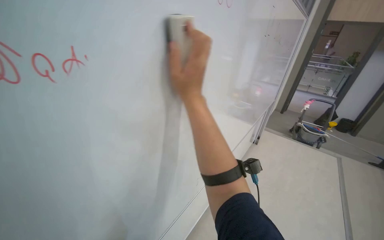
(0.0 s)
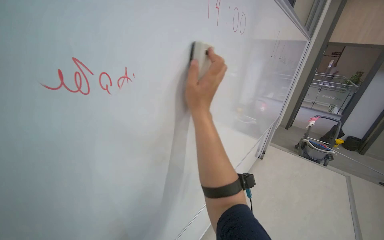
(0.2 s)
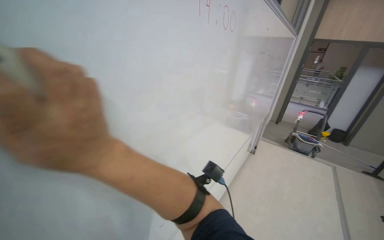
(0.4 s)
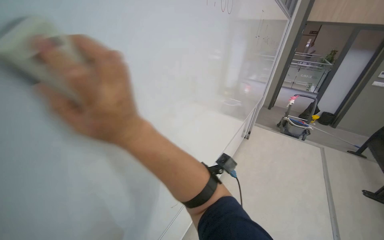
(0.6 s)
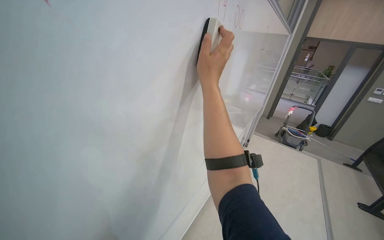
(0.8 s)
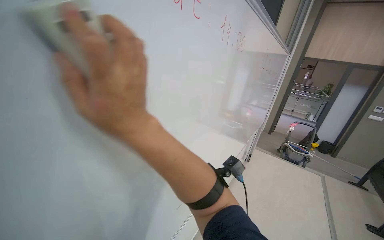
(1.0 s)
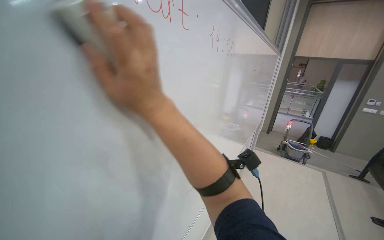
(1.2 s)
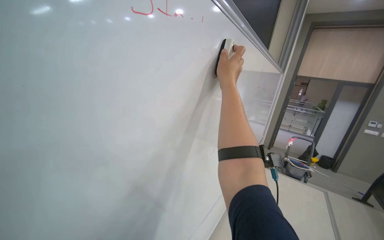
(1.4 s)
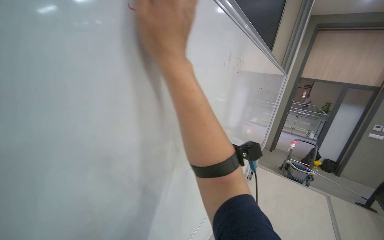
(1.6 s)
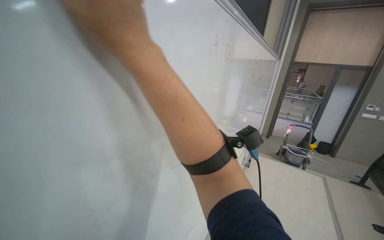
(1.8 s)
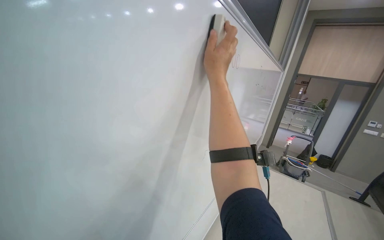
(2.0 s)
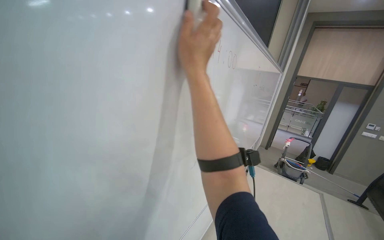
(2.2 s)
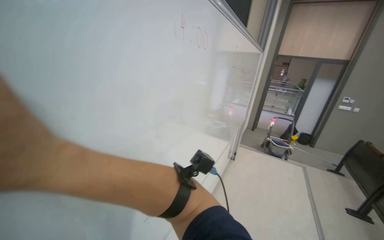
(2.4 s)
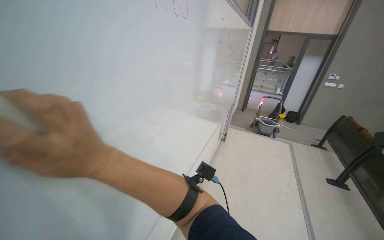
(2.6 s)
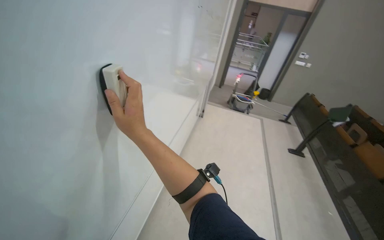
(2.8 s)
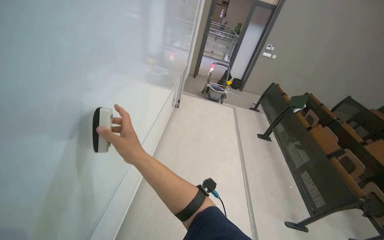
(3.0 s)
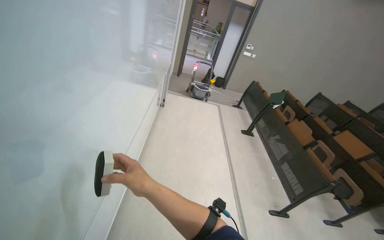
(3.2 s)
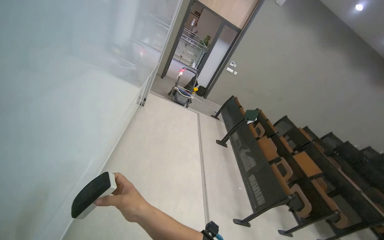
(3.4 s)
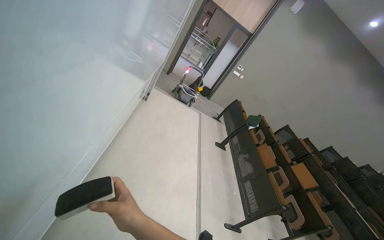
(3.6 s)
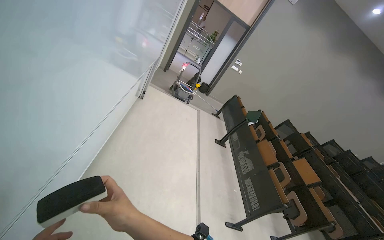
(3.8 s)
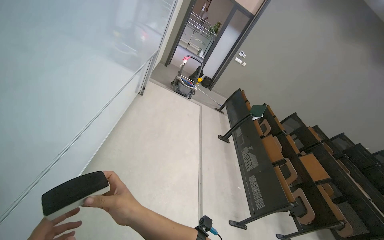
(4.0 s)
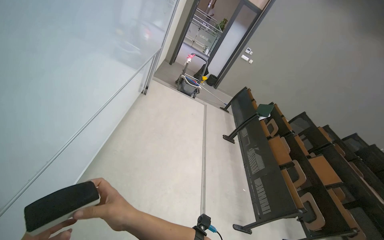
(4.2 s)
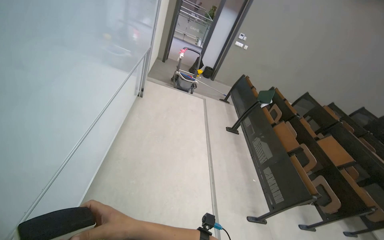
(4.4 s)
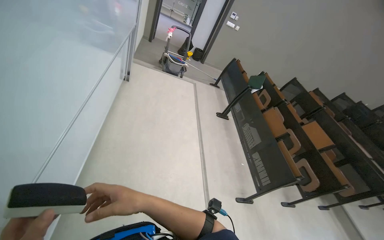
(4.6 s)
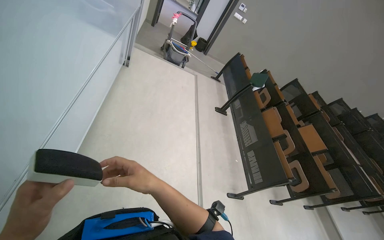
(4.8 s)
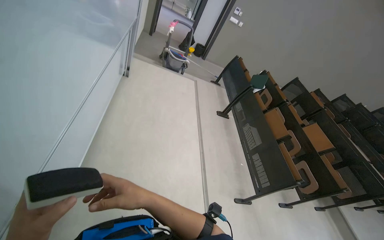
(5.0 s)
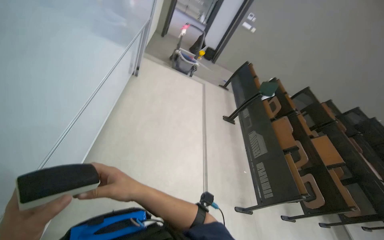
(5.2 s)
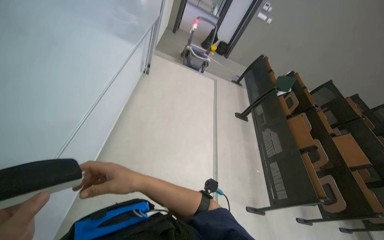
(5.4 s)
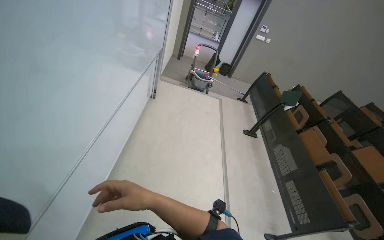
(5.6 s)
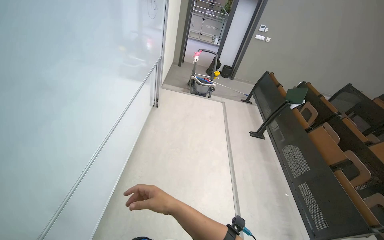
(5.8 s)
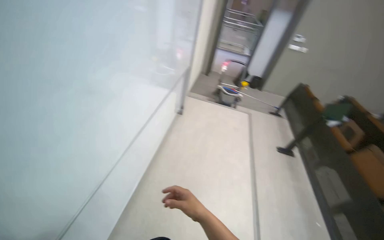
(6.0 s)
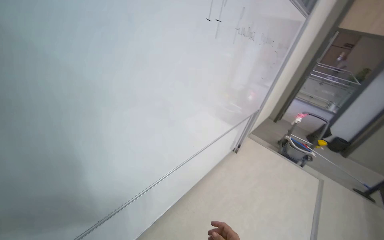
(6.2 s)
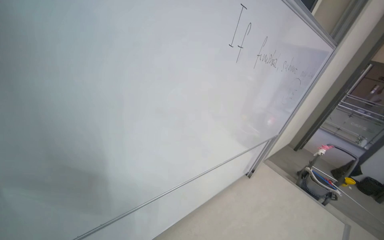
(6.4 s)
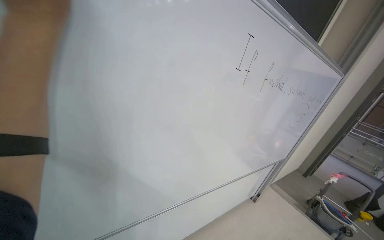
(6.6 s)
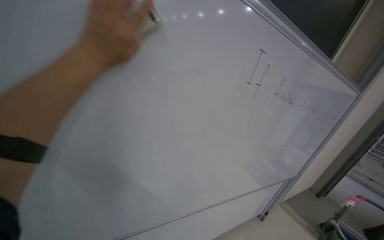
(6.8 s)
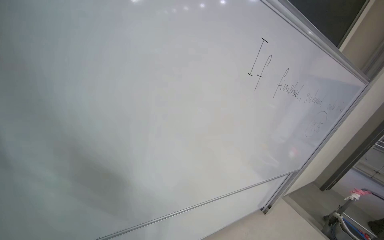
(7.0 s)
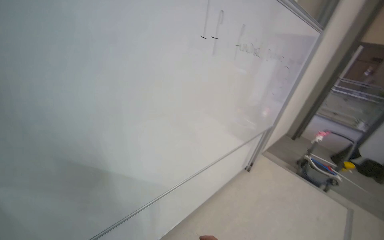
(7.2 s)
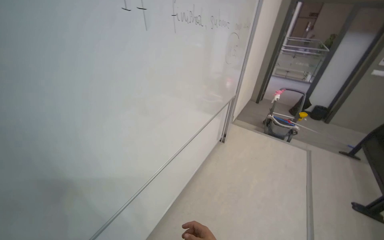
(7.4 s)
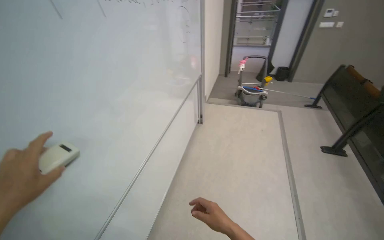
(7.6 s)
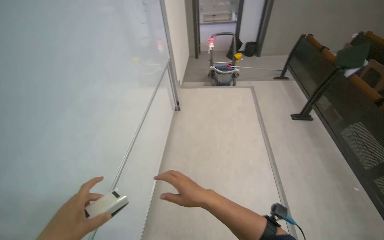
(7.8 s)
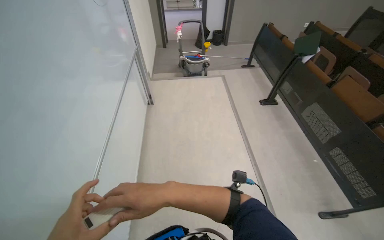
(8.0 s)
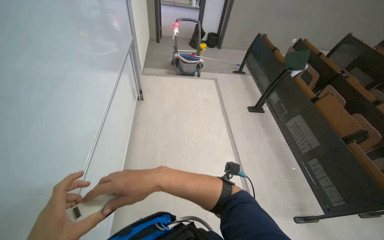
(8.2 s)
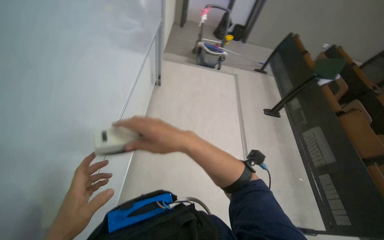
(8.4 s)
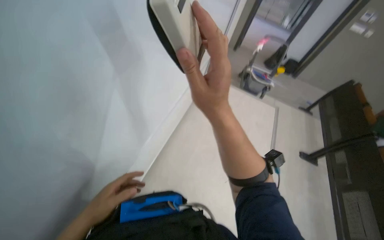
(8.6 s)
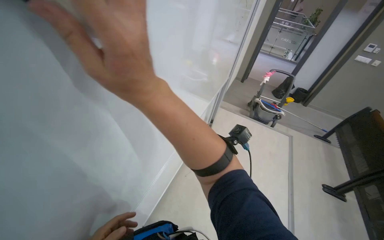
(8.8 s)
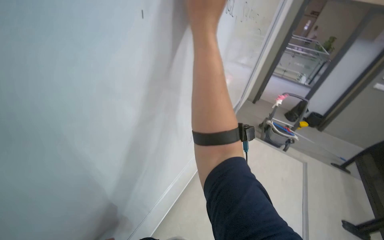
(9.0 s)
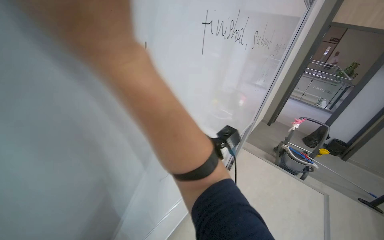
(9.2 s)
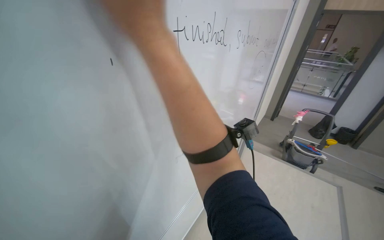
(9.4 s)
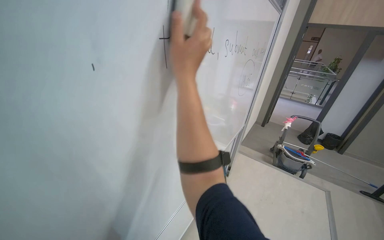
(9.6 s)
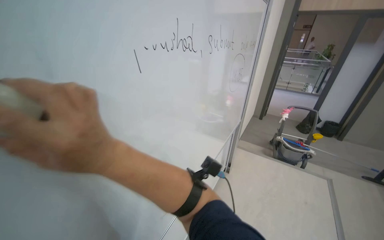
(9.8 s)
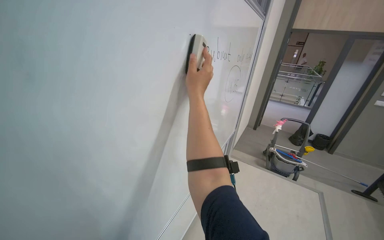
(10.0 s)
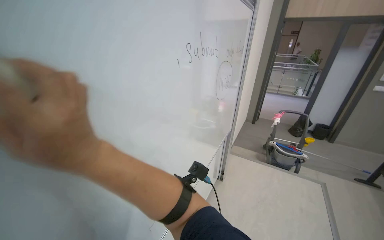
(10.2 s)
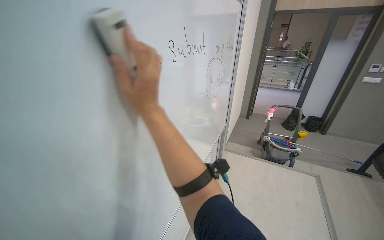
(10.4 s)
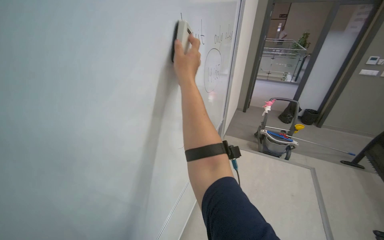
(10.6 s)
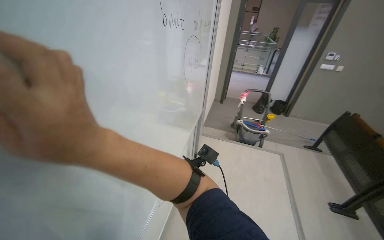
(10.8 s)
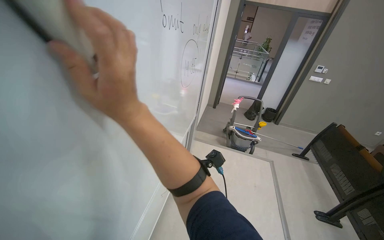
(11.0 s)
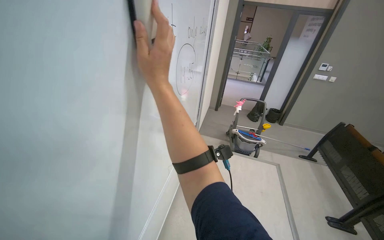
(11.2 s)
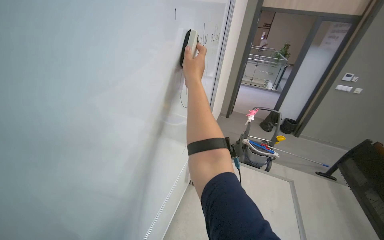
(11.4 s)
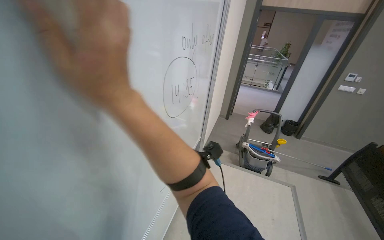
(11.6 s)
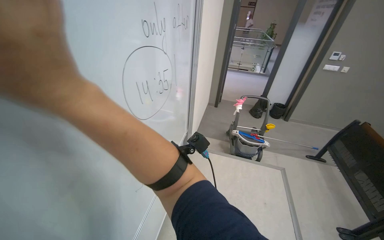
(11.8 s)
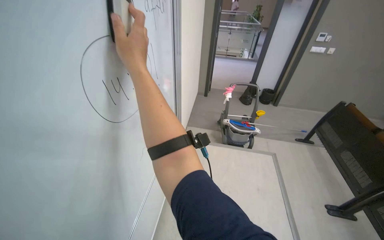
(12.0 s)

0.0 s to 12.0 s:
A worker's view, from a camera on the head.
Job: wiping surfaces.
The whole recording: Erasing whiteboard in lecture hall. The worker uses an eraser to clean the writing from the whiteboard.
0.0 to 1.6 s: The camera pitches upward, by roughly 15 degrees.
1.6 to 3.0 s: The wearer's head swings roughly 30 degrees to the right. The view tilts about 25 degrees downward.
3.0 to 4.4 s: The right hand is displaced down the picture by some 10 cm.
4.4 to 6.0 s: The view pans to the left by about 15 degrees. The right hand heads farther from the camera, covering roughly 30 cm.
10.4 to 12.0 s: The camera travels about 50 cm.

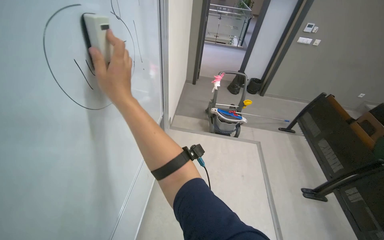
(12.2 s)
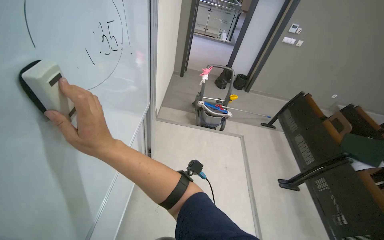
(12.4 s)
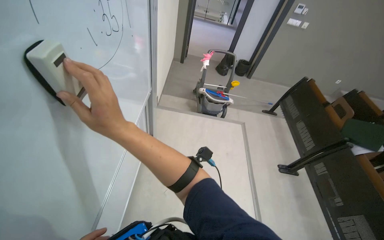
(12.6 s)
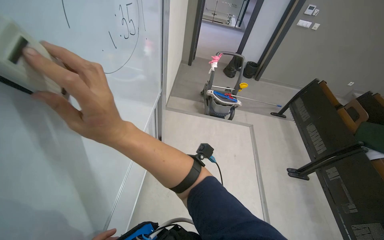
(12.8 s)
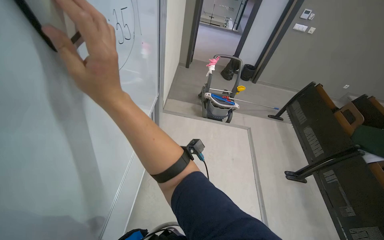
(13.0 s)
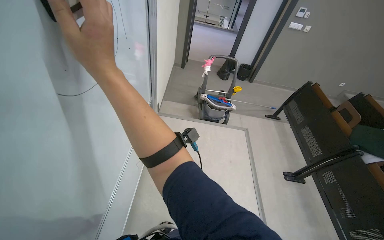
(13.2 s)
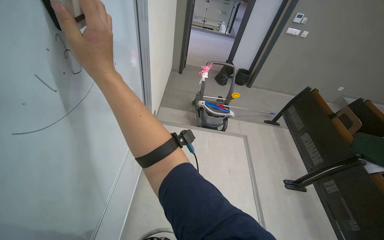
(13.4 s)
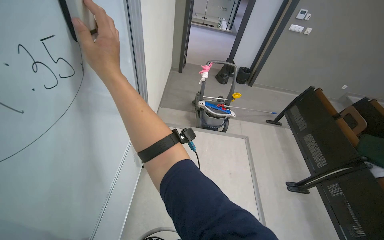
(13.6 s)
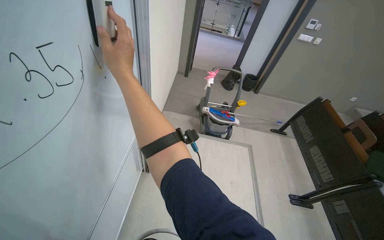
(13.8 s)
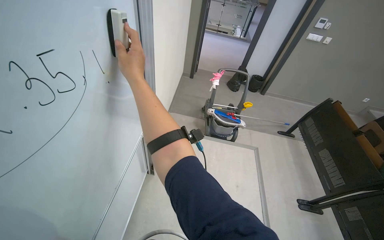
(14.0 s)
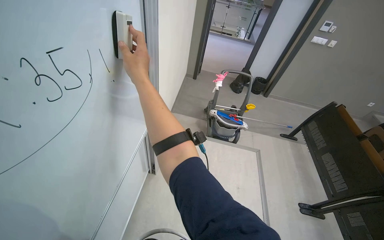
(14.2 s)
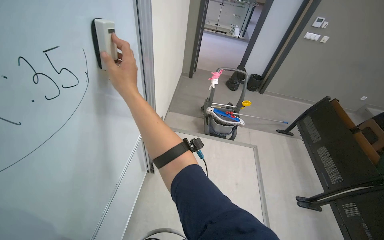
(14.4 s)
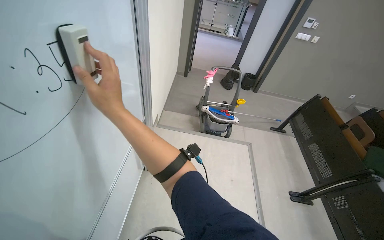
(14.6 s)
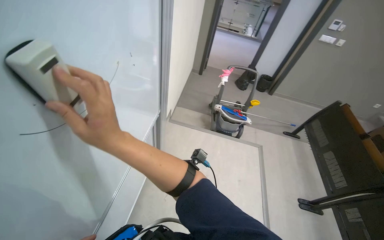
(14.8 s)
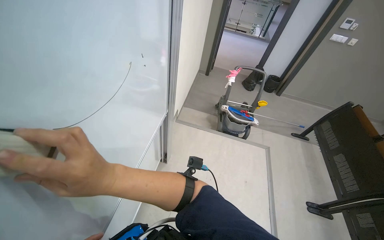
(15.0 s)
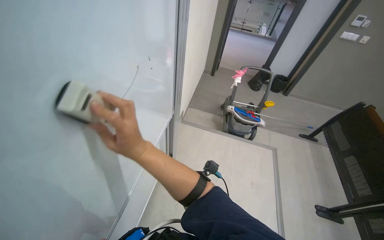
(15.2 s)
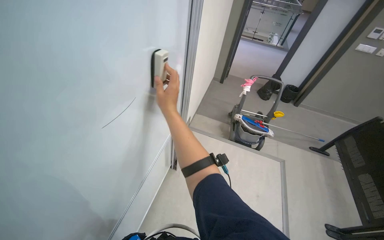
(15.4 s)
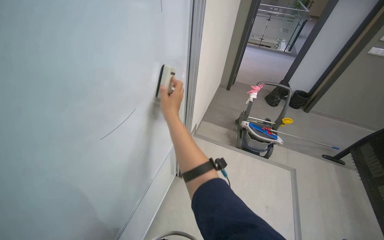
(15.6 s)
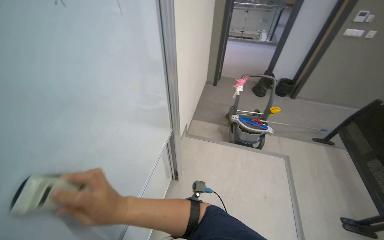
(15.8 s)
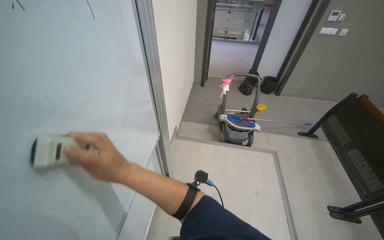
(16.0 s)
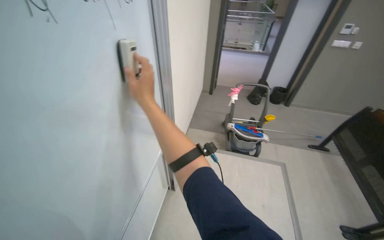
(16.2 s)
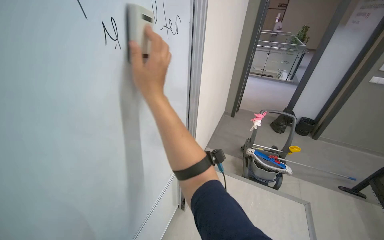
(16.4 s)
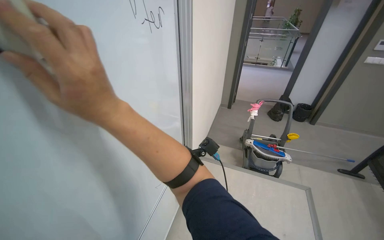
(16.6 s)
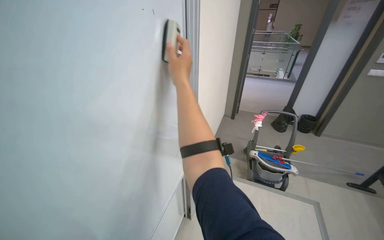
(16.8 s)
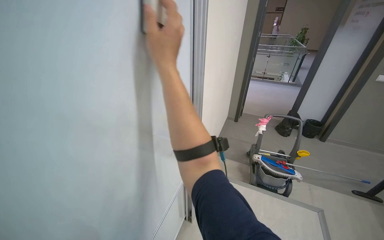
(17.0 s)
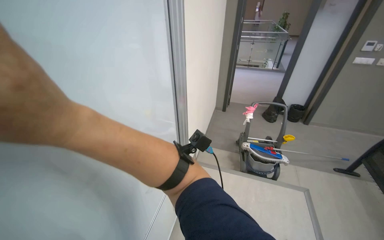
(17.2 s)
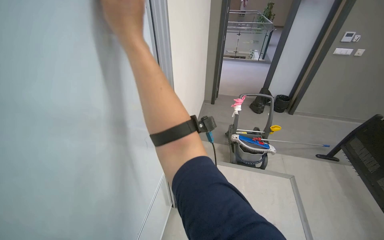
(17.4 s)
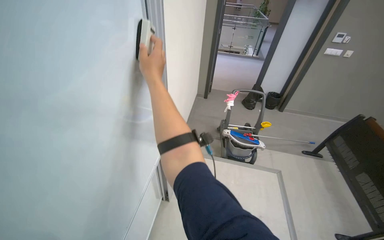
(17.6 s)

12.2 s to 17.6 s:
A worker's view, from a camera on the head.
Job: wiping surfaces.
The whole recording: Erasing whiteboard in lecture hall. The worker uses an eraser to clean the writing from the whiteboard.
12.2 to 13.6 s: The right hand goes down the picture and returns, roughly 15 cm each way.
13.6 to 15.0 s: The right hand goes roughly 25 cm down the picture.
15.0 to 16.2 s: The right hand shifts approximately 40 cm up the picture, farther from the camera and to the right.
16.2 to 17.6 s: The right hand moves nearer and farther over approximately 25 cm, changing direction 5 times.

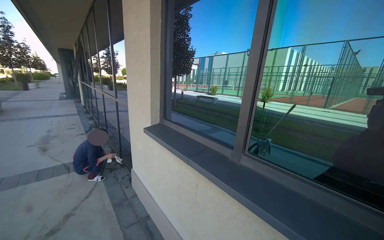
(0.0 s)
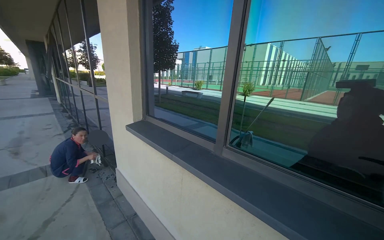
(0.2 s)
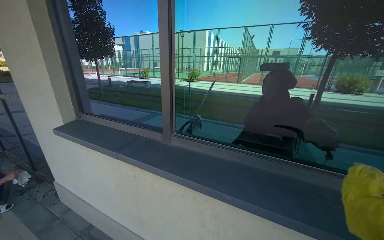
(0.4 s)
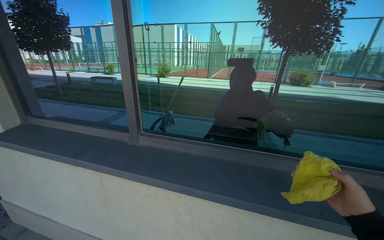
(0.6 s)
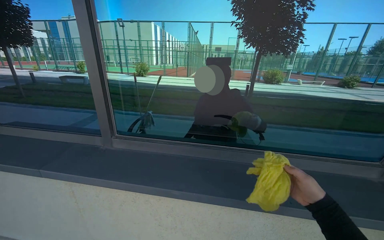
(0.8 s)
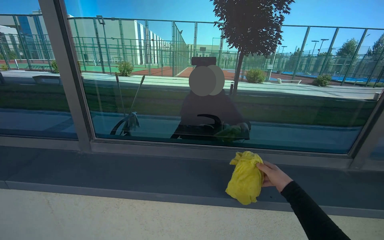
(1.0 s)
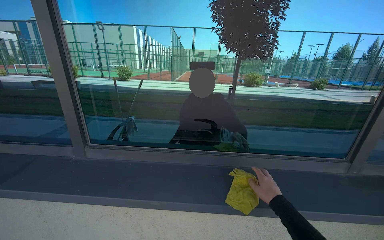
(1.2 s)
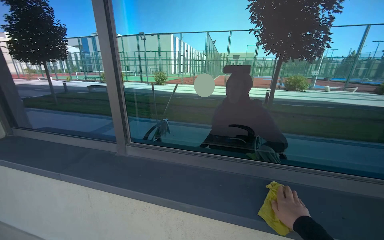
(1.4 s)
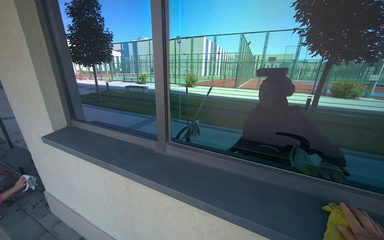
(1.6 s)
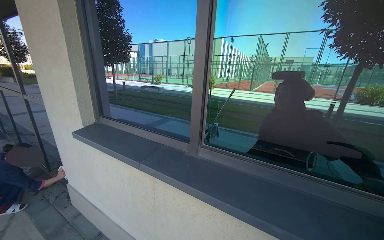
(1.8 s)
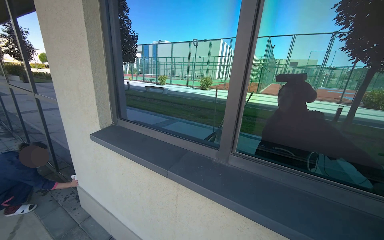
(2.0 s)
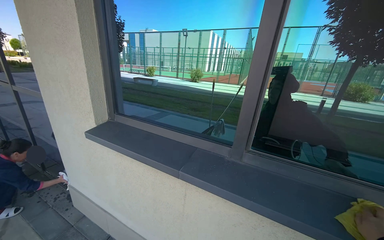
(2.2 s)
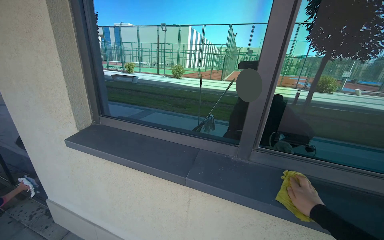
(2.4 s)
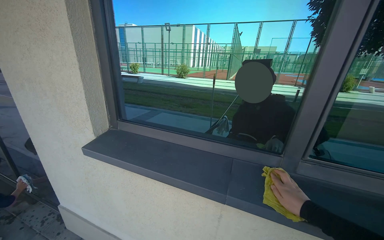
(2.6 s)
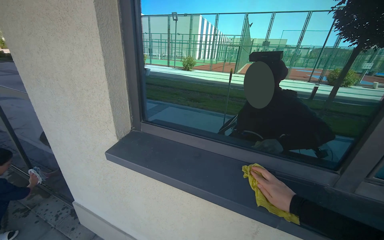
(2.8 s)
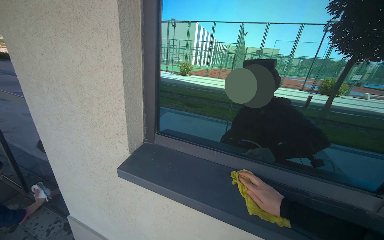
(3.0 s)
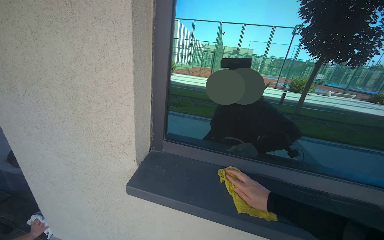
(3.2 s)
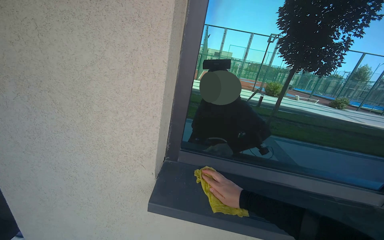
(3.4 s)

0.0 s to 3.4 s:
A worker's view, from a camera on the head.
Job: wiping surfaces.
The whole recording: Wiping window frame. The worker wipes the inside of the opened window frames with a yellow cloth.
0.0 to 1.6 s: The head turns to the right by approximately 25 degrees.
1.6 to 3.4 s: The camera travels to the left, about 1 m. The view pans to the right by some 20 degrees.
